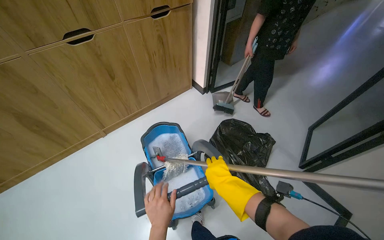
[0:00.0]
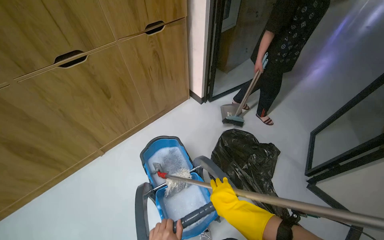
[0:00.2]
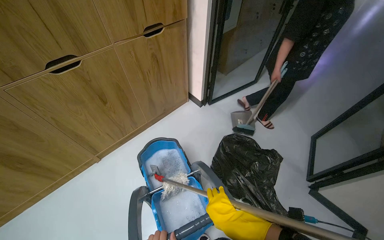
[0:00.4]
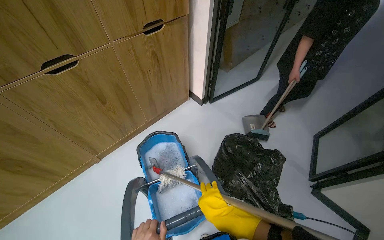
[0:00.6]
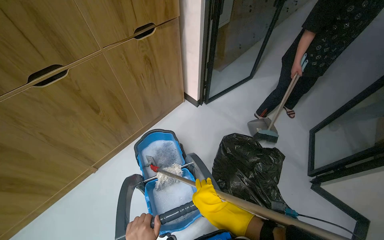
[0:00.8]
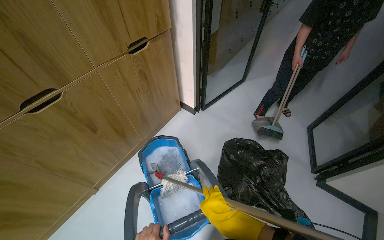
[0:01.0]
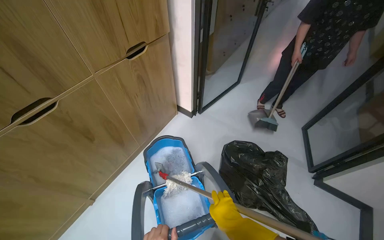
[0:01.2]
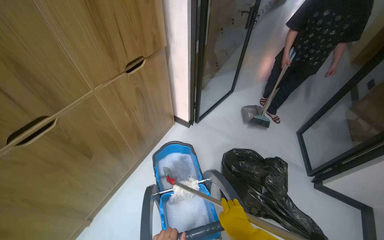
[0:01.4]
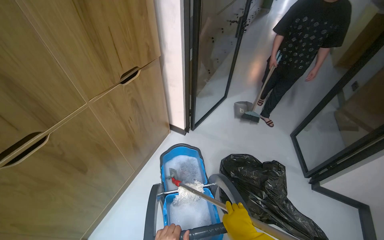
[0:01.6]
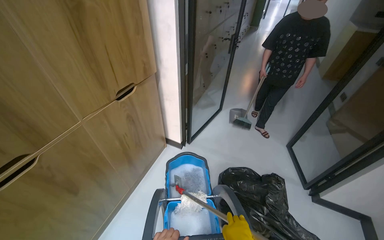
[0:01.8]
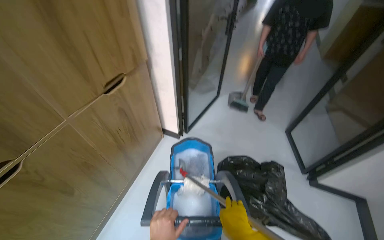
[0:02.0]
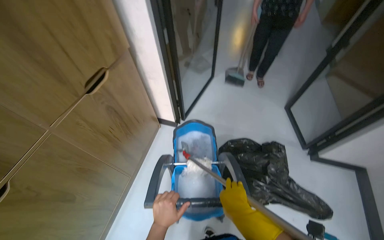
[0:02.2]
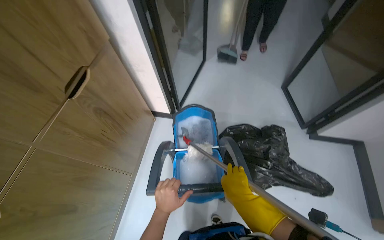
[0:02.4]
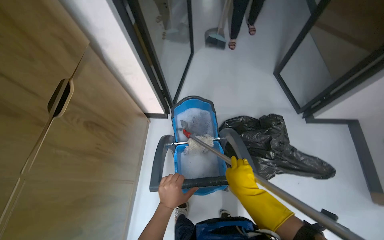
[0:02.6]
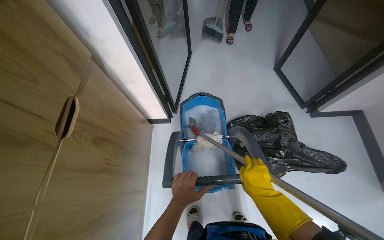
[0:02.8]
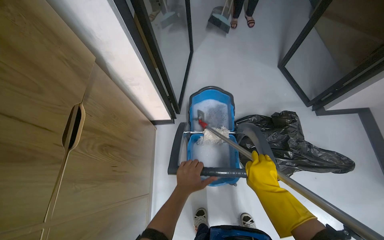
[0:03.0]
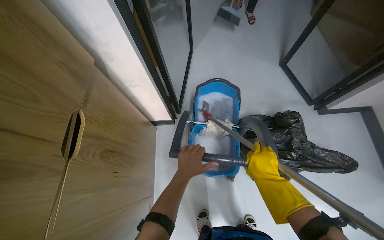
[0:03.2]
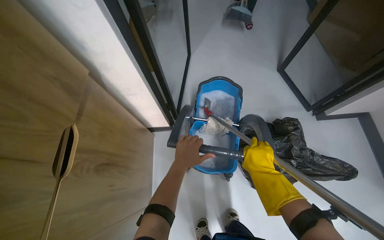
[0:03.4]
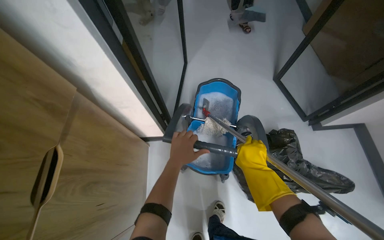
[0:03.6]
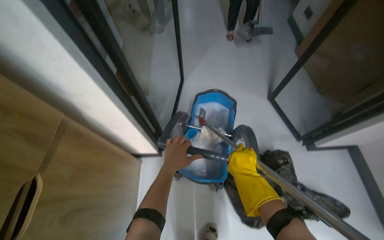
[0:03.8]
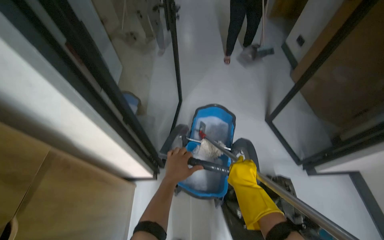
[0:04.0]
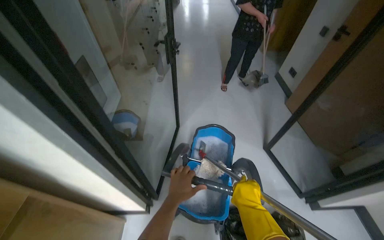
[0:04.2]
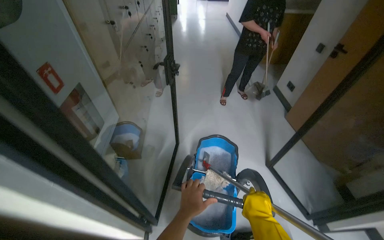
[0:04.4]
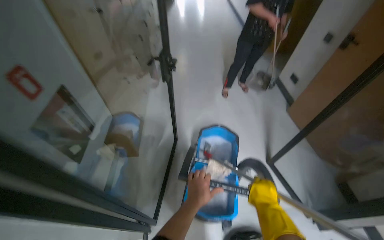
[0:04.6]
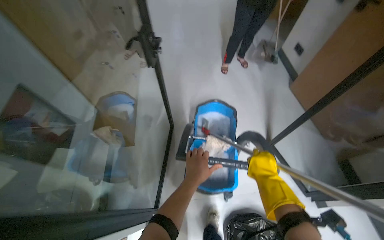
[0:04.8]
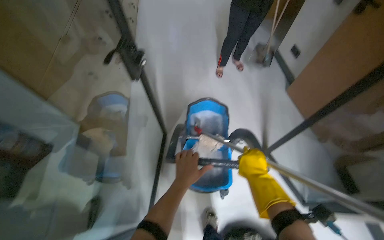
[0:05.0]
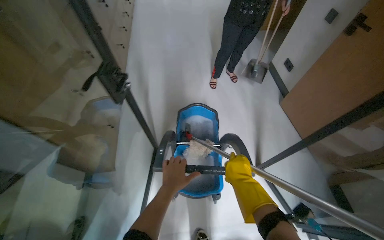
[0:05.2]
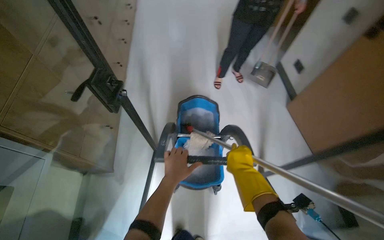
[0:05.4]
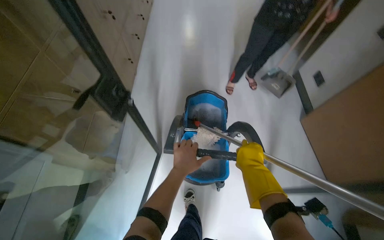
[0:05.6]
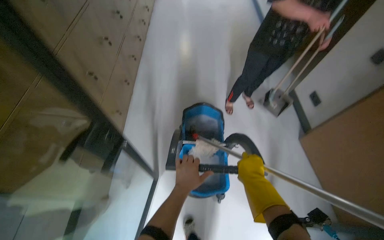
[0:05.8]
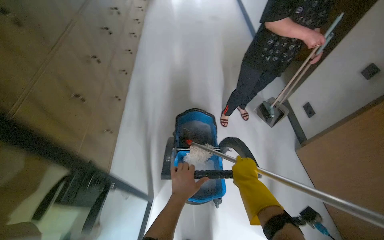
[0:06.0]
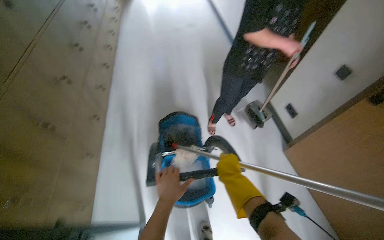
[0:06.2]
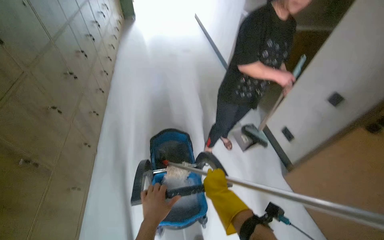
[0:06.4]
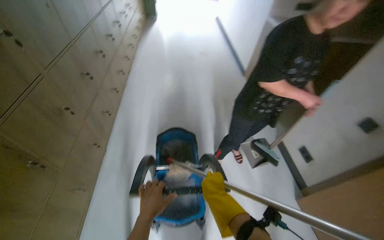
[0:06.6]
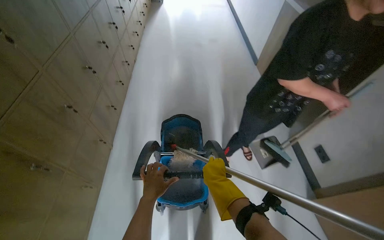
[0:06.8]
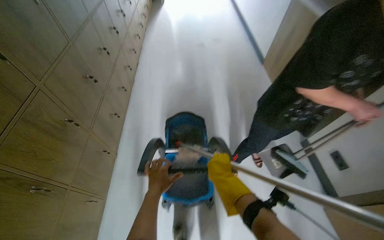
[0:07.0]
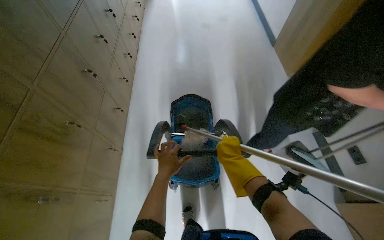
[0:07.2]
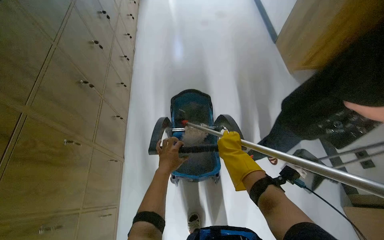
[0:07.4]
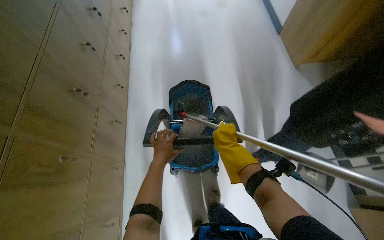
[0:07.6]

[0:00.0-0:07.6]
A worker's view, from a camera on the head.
Job: preparing cleaning supplies.
The whole recording: Preparing mop for cleaning. The worker fills a bucket with water, pours it into the mop bucket, and wrings out the mop.
0:00.0 to 0:01.6: The camera travels about 50 cm. The head turns to the right by approximately 25 degrees.
0:01.6 to 0:03.0: The camera travels roughly 50 cm. The wearer looks some 20 degrees further downward. The scene rotates counterclockwise by some 25 degrees.
0:03.0 to 0:04.6: The view tilts roughly 20 degrees upward. The right hand heads farther from the camera, covering roughly 20 cm.
0:06.0 to 0:07.6: The head travels approximately 70 cm.

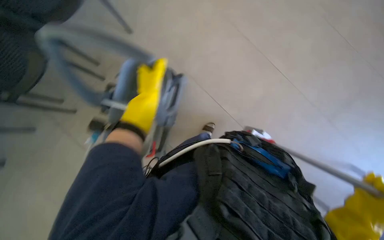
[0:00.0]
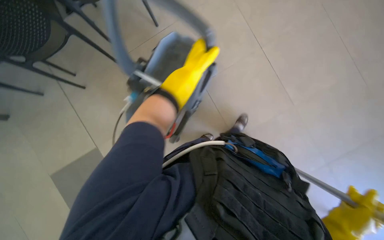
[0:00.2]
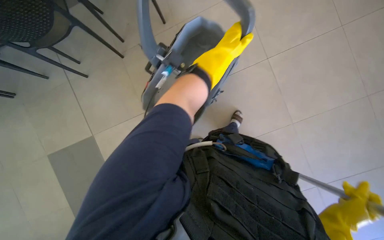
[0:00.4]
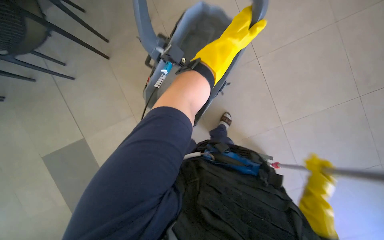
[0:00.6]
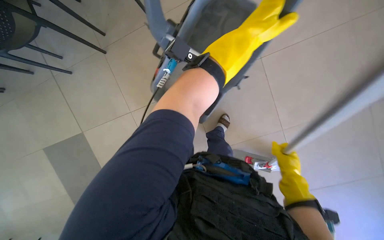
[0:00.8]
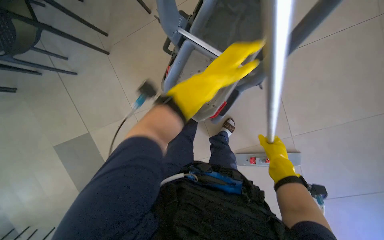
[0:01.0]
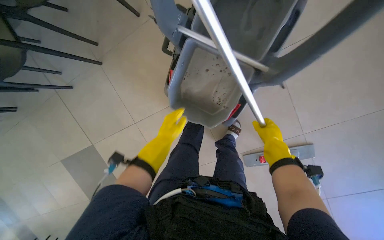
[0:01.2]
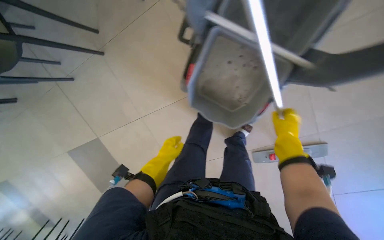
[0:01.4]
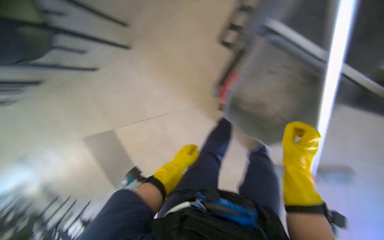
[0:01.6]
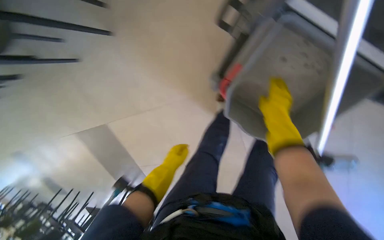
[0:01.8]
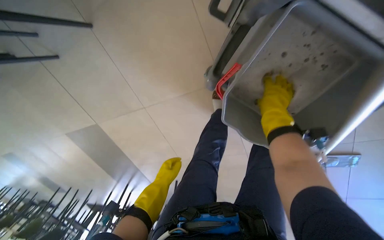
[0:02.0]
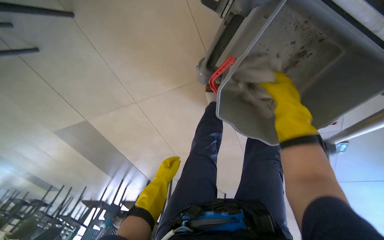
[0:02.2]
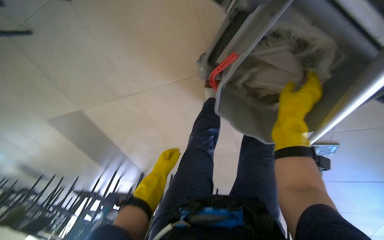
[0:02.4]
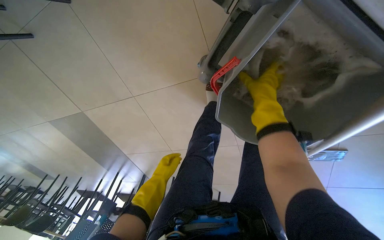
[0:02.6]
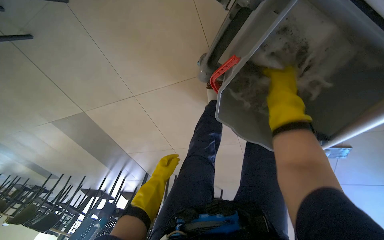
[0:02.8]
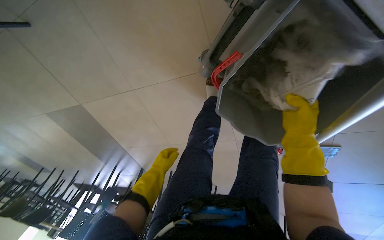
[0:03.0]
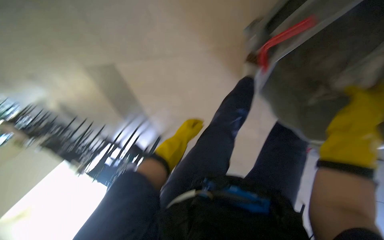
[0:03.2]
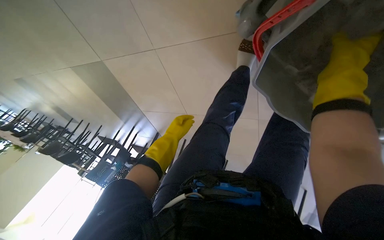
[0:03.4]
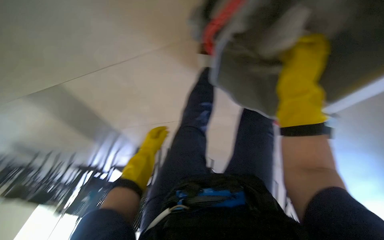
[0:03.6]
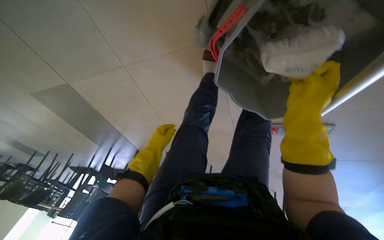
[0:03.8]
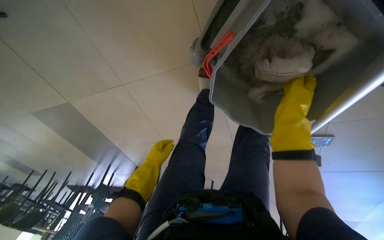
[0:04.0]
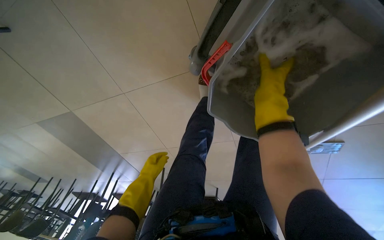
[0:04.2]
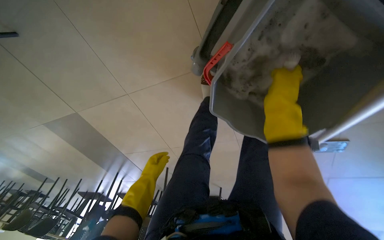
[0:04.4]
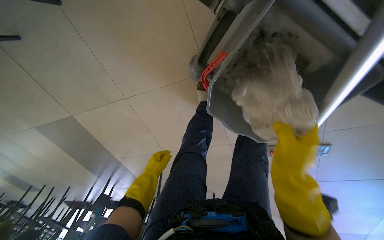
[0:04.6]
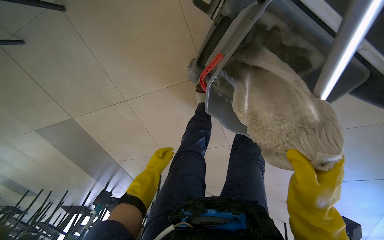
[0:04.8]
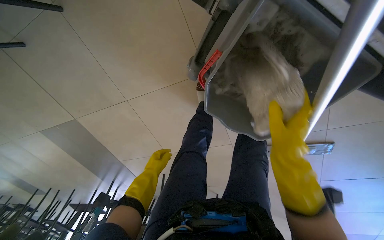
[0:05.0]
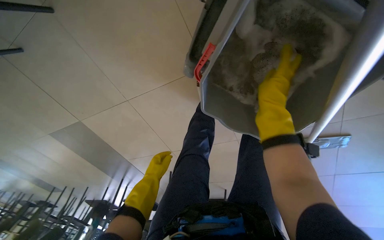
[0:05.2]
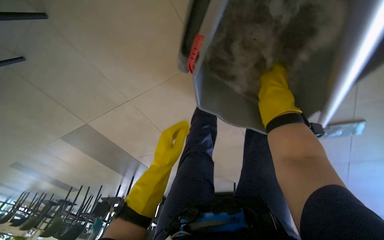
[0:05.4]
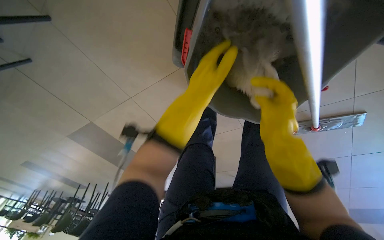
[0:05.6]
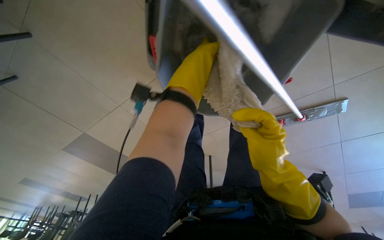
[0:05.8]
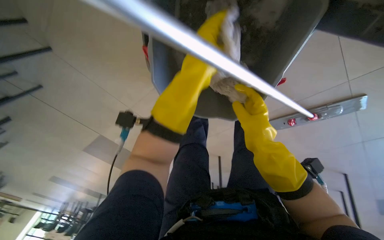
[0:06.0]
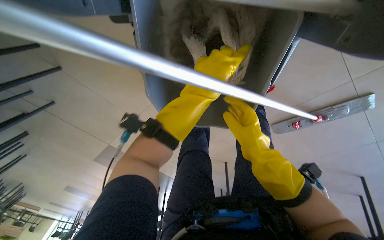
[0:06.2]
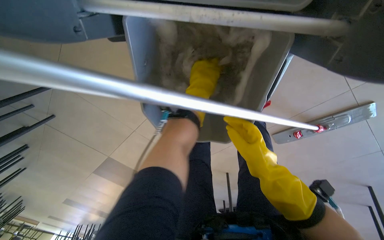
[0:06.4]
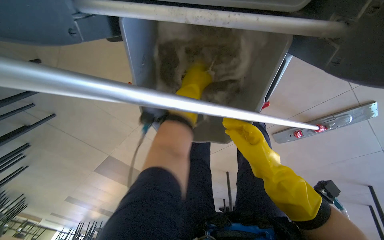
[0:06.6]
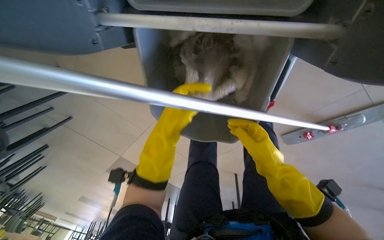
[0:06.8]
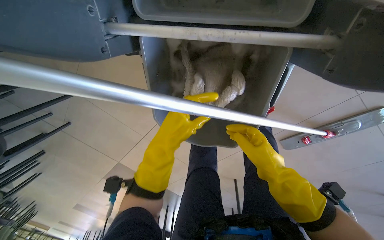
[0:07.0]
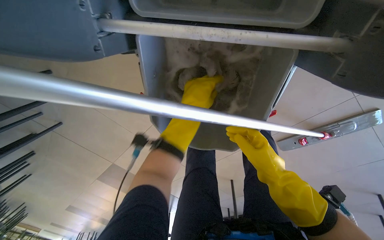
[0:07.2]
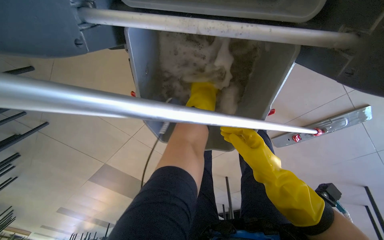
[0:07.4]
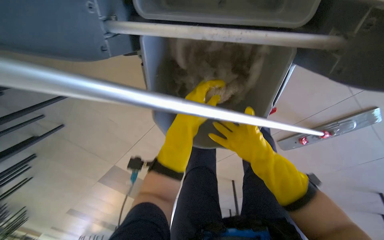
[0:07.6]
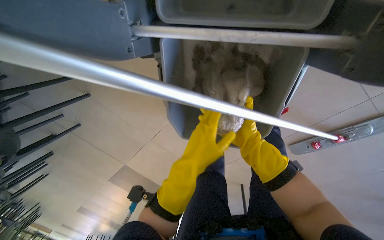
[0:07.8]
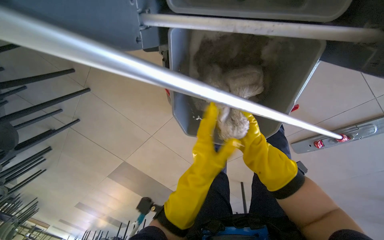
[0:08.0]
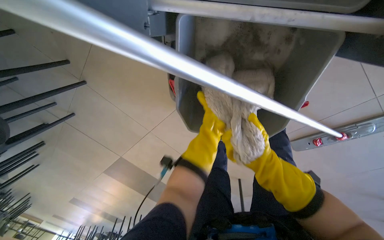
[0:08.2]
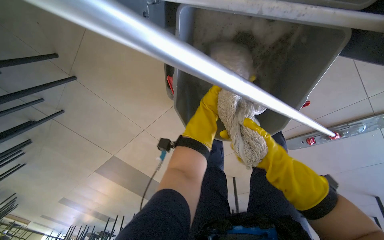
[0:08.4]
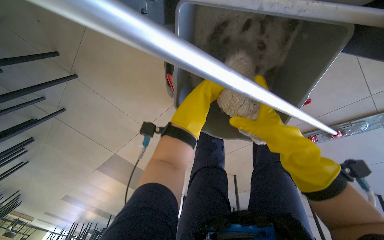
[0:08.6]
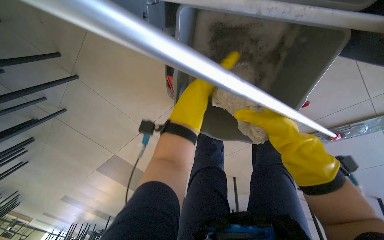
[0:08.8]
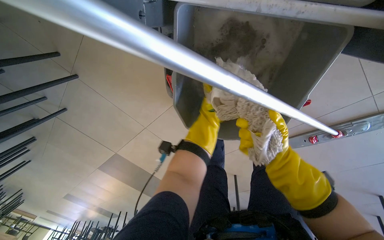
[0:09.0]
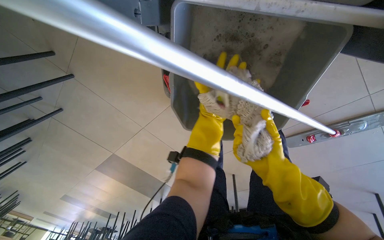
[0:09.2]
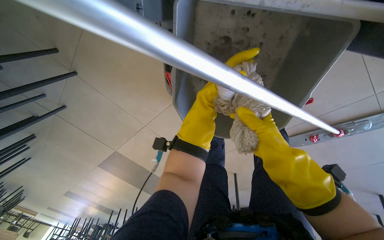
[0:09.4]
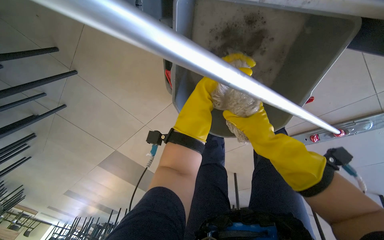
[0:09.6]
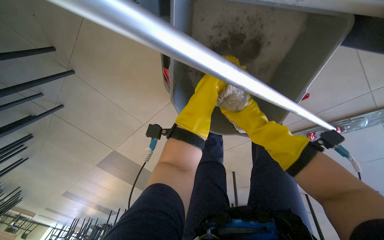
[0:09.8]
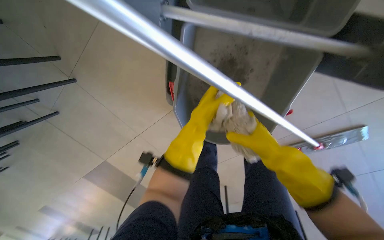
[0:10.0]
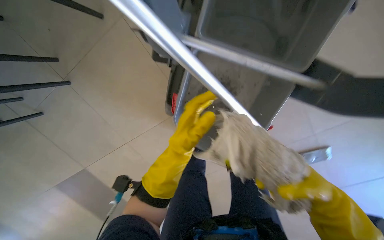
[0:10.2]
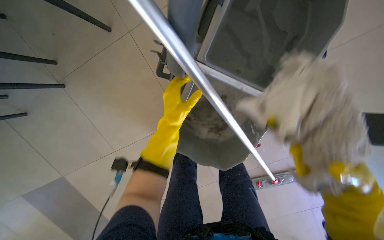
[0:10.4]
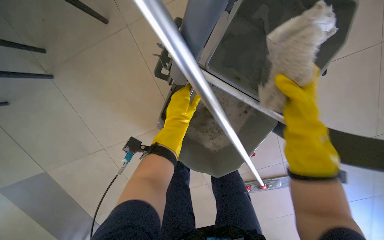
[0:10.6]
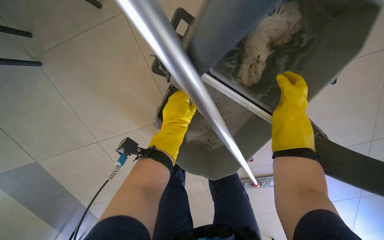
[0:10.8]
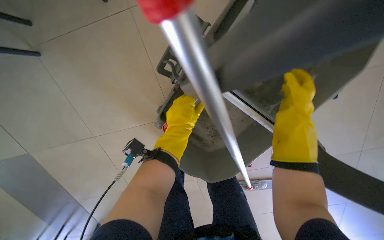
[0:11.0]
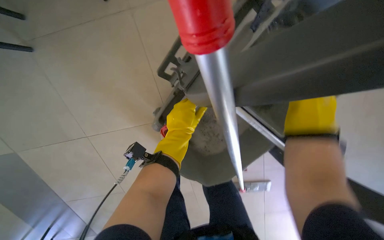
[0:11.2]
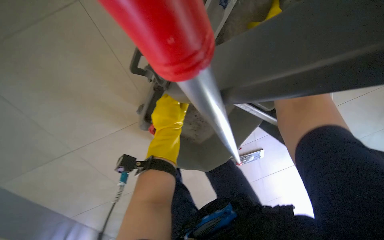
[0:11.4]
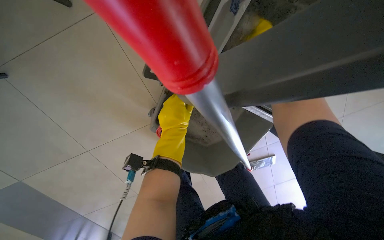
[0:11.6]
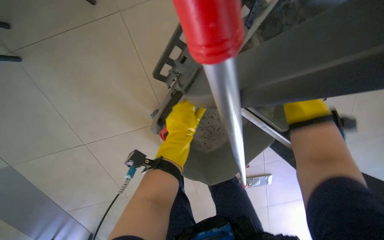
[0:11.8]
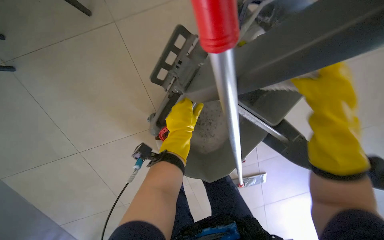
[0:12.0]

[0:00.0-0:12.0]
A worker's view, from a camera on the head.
Job: mopping floor.
The whole recording: Wringing mop in bucket. The worker wrings the mop head in the cleaning bucket.
0:00.0 to 0:01.6: The head turns to the left by about 20 degrees. The left hand shifts roughly 35 cm down the picture and farther from the camera.
0:01.6 to 0:03.0: The camera pitches downward, by approximately 15 degrees. The right hand goes about 10 cm up the picture.
0:03.0 to 0:04.4: The right hand travels up the picture by some 15 cm, and reaches roughly 20 cm nearer to the camera, then returns.
0:04.4 to 0:06.0: The right hand moves up and down the picture over some 30 cm, changing direction 2 times; the left hand is displaced up the picture, to the right and nearer to the camera by some 50 cm.
0:06.0 to 0:07.6: The left hand swings nearer and farther, some 15 cm each way, with 2 reversals.
0:07.6 to 0:09.0: The left hand goes up and down the picture, about 20 cm each way, reversing 2 times. Meanwhile the right hand goes nearer and farther, approximately 20 cm each way, reversing 2 times.
0:09.0 to 0:10.4: The camera pitches upward, by some 15 degrees.
